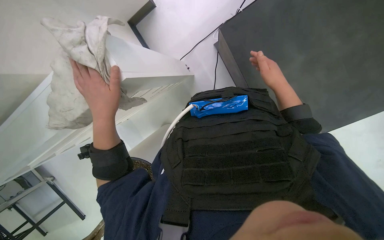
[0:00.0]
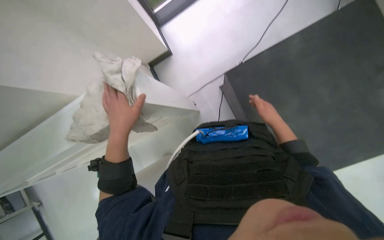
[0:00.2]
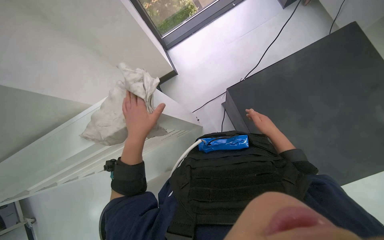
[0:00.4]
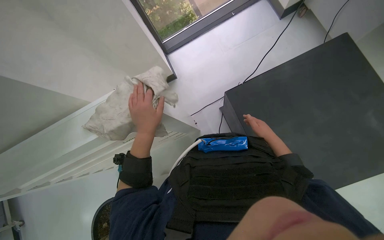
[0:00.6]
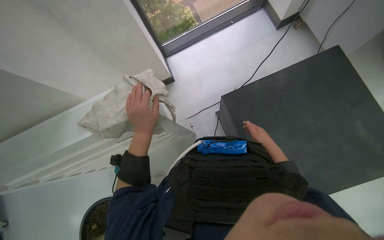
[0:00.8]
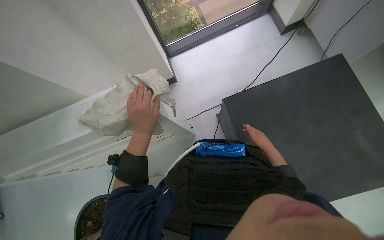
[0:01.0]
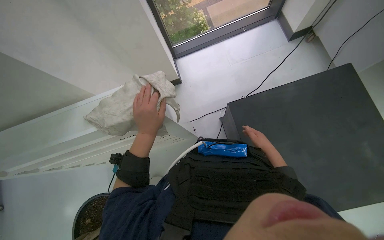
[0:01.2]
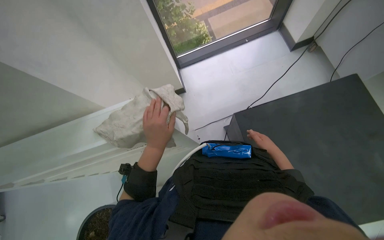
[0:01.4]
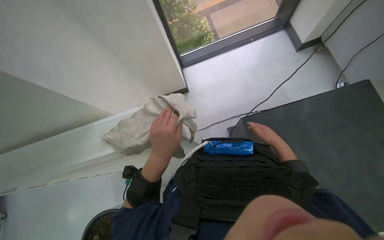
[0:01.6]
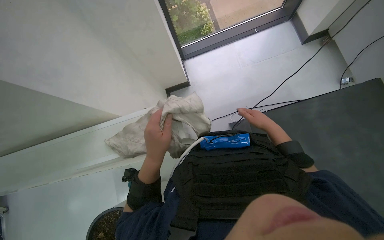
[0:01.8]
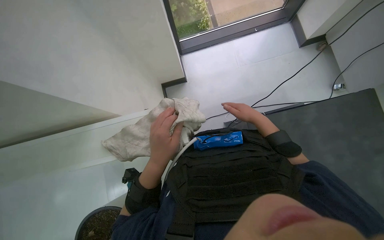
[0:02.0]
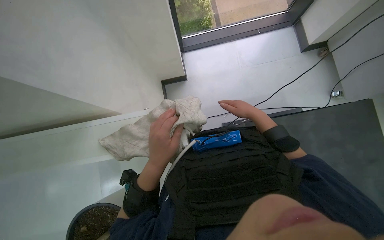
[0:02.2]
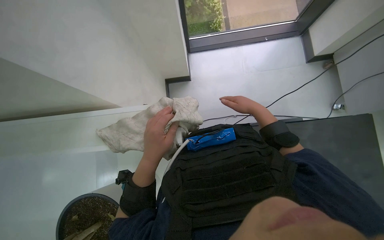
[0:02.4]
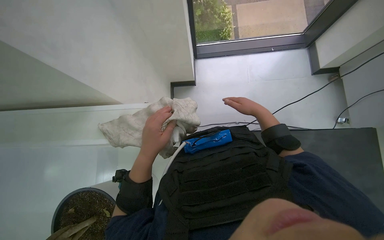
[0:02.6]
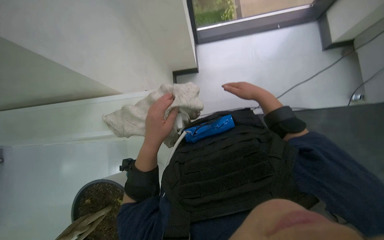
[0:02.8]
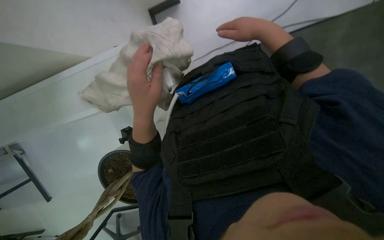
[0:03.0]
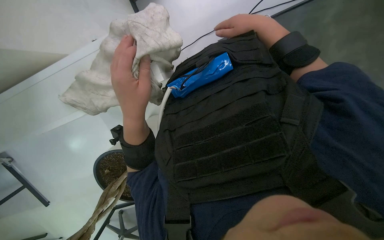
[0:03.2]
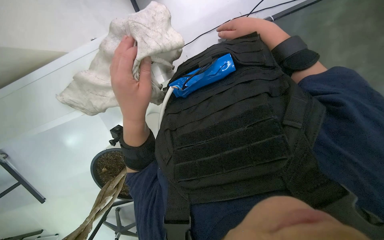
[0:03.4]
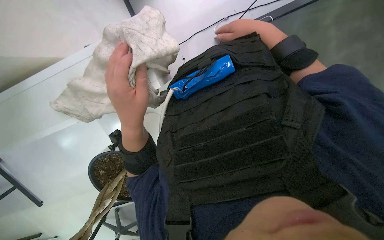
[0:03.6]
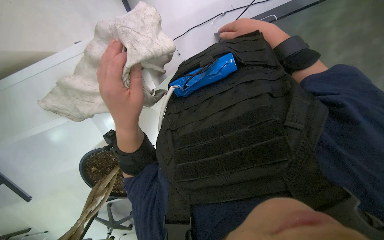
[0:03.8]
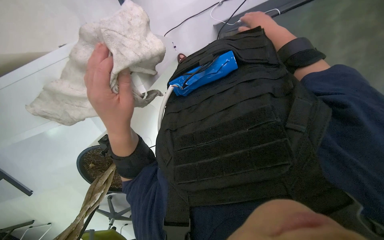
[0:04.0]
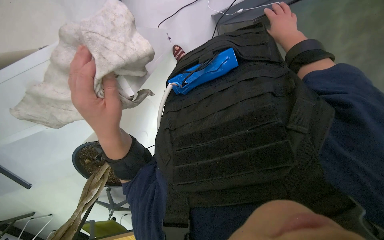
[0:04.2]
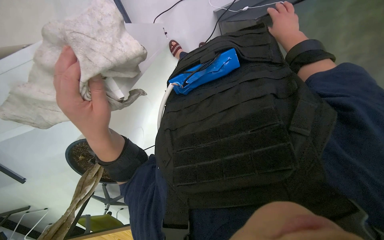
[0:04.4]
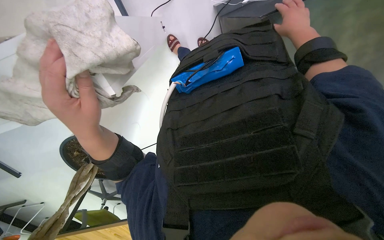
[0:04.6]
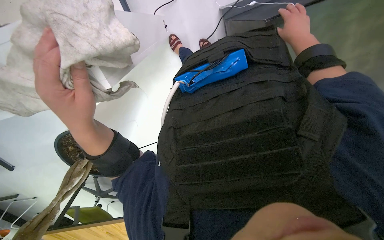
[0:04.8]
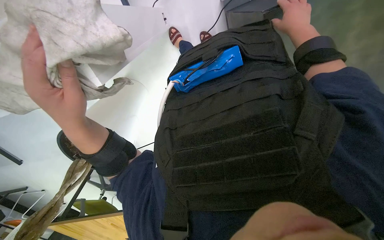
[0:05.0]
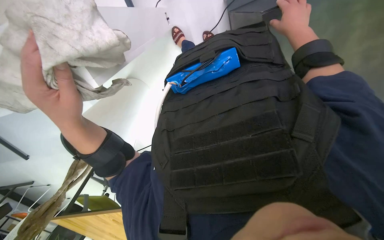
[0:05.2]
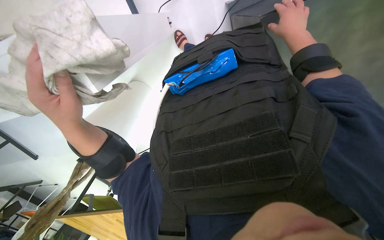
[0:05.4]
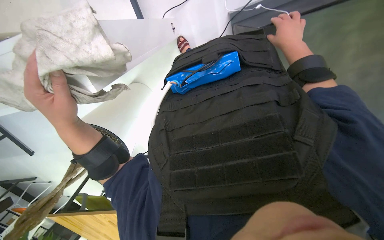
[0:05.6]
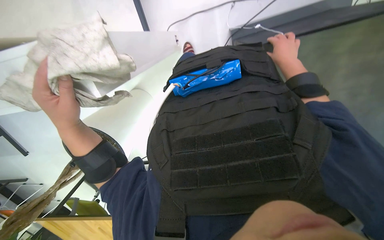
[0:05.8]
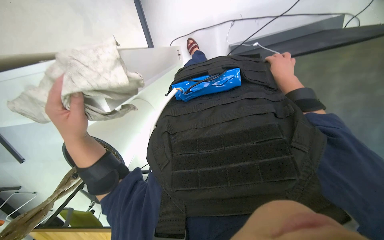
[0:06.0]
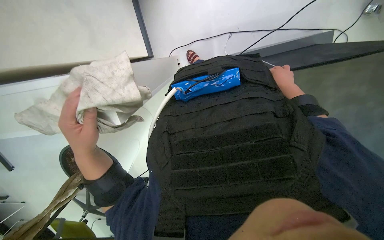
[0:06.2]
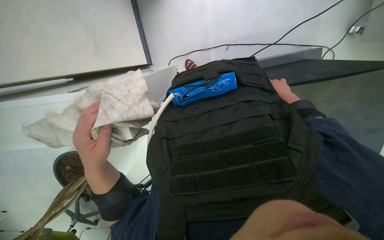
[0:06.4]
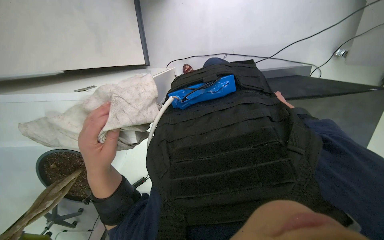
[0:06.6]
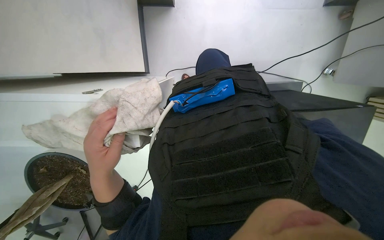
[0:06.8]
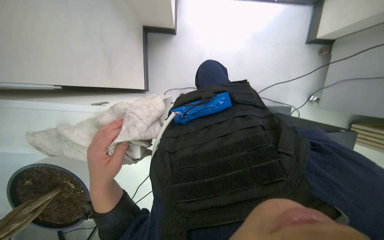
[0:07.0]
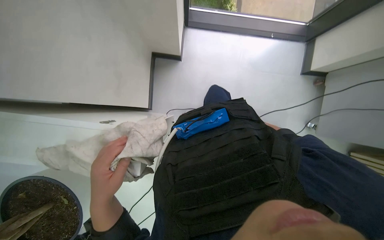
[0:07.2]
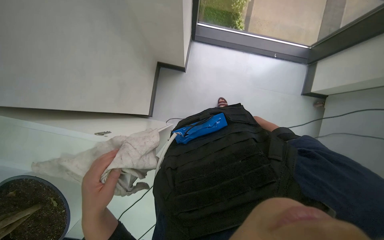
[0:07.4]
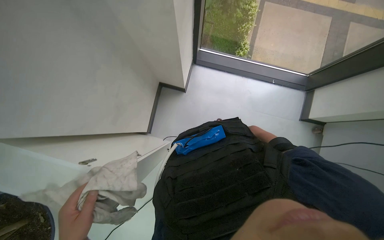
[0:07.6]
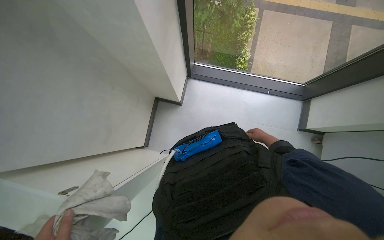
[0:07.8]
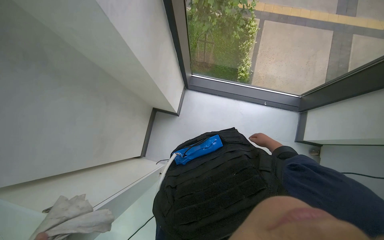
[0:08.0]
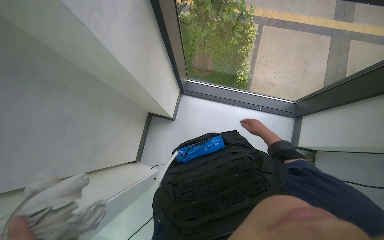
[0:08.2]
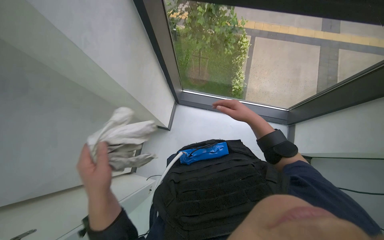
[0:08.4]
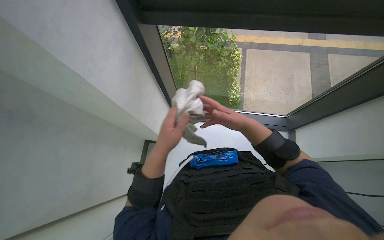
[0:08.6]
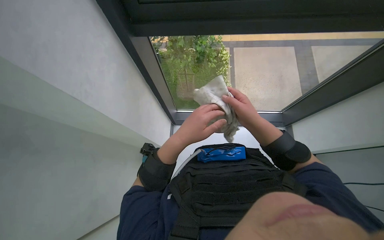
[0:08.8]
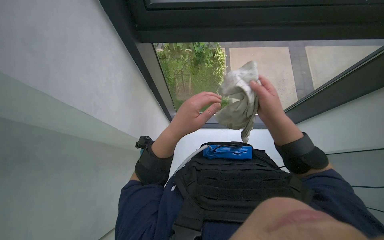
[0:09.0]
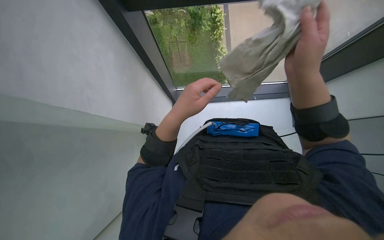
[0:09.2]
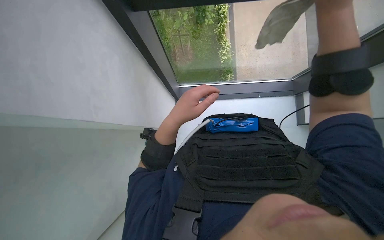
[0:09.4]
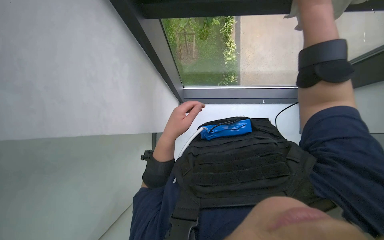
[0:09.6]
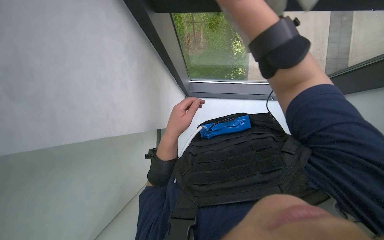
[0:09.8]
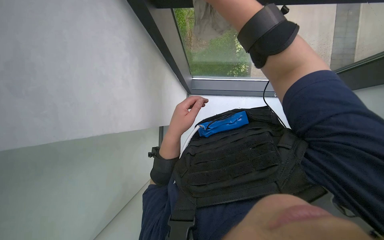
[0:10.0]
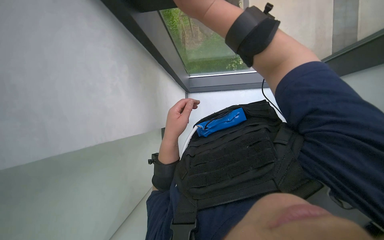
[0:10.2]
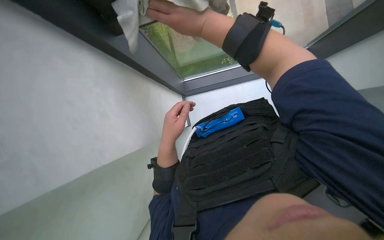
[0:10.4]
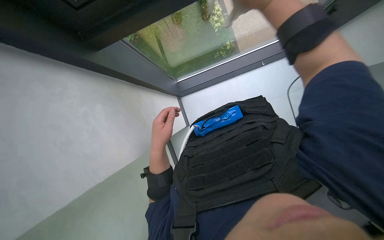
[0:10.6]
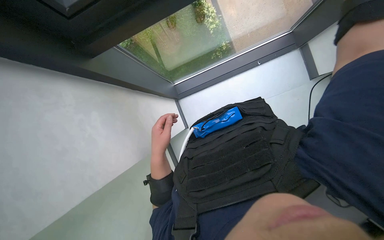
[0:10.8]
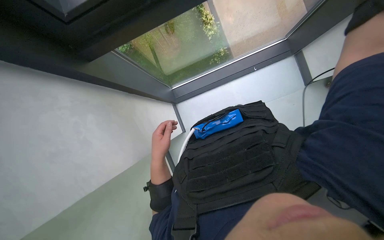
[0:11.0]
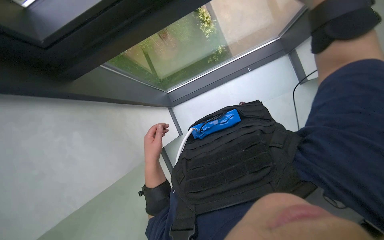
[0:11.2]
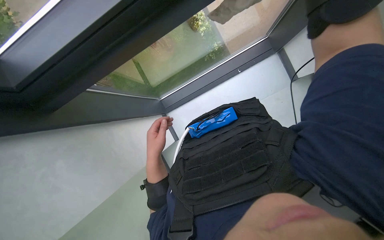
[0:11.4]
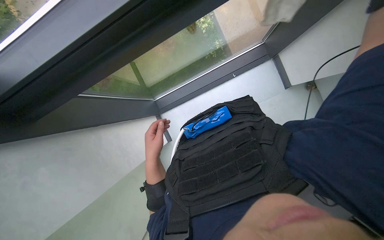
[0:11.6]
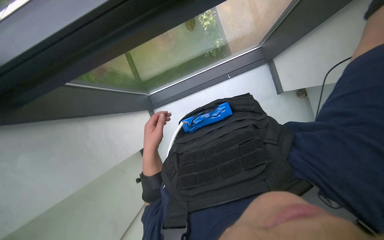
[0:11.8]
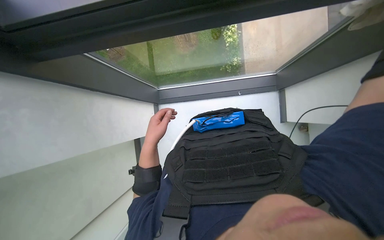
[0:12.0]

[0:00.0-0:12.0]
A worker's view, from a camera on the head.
Job: wiping surfaces.
The whole recording: Wiping various surfaces. The worker wipes various surfaces including a black table, a white shelf, and a window.
0:00.0 to 0:01.6: The view tips upward by roughly 25 degrees.
0:01.6 to 0:03.0: The view tilts about 25 degrees downward. The right hand goes roughly 20 cm up the picture and to the left.
0:03.0 to 0:04.4: The view tilts approximately 15 degrees downward. The right hand moves farther from the camera and to the right, roughly 30 cm.
0:06.0 to 0:07.6: The camera pitches upward, by roughly 40 degrees.
0:07.6 to 0:09.0: The camera pitches upward, by approximately 15 degrees. The right hand moves nearer to the camera, up the picture and to the left, some 40 cm.
0:09.0 to 0:10.4: The scene turns approximately 30 degrees counterclockwise in the picture.
0:10.4 to 0:12.0: The left hand travels farther from the camera by some 10 cm.

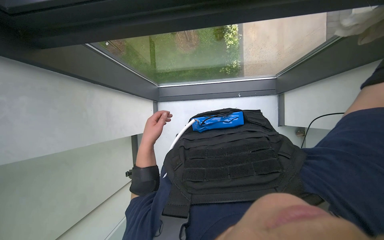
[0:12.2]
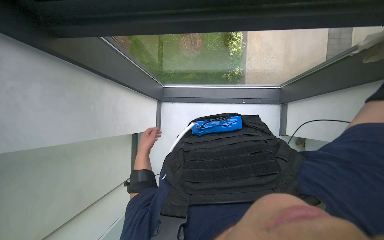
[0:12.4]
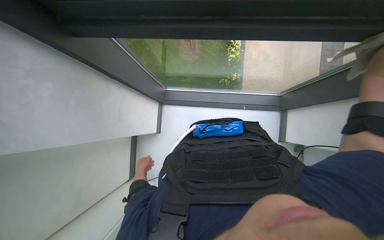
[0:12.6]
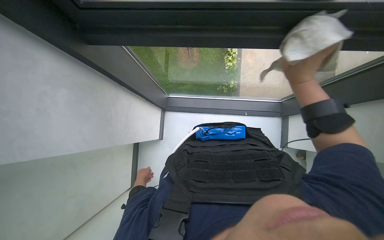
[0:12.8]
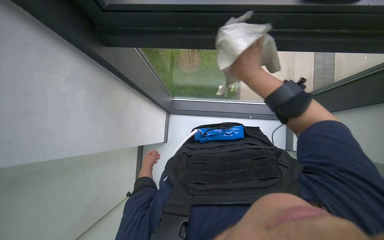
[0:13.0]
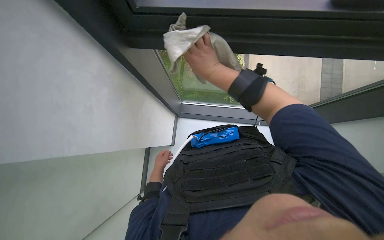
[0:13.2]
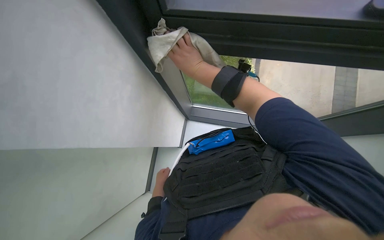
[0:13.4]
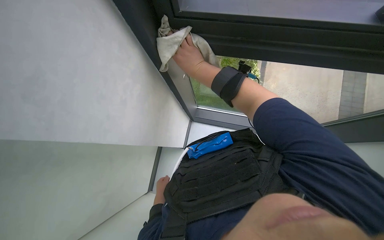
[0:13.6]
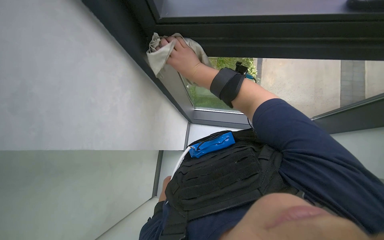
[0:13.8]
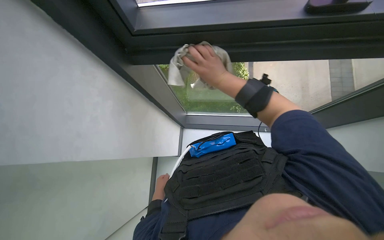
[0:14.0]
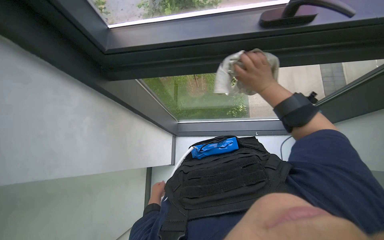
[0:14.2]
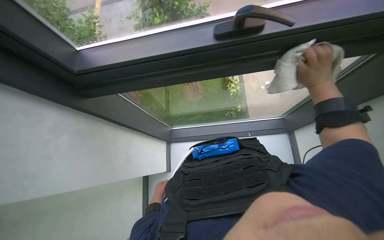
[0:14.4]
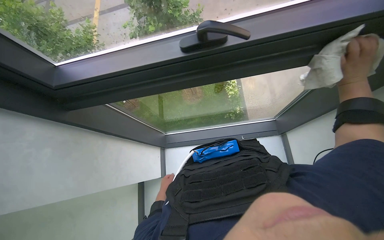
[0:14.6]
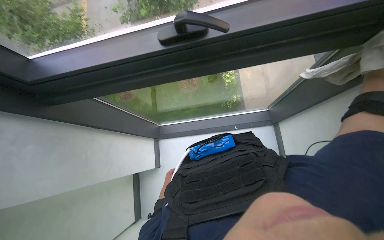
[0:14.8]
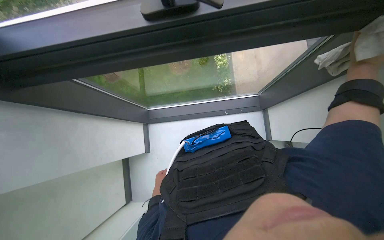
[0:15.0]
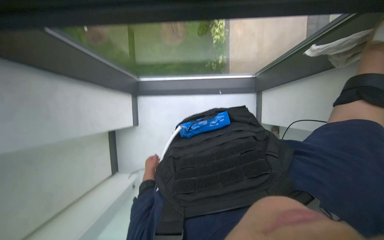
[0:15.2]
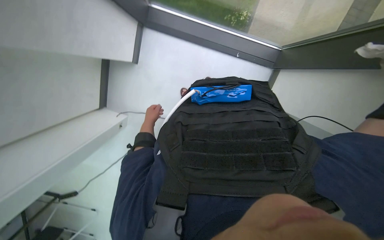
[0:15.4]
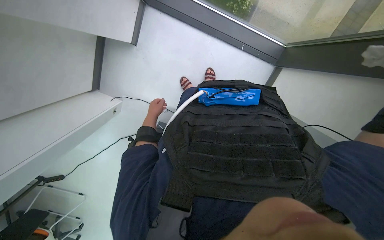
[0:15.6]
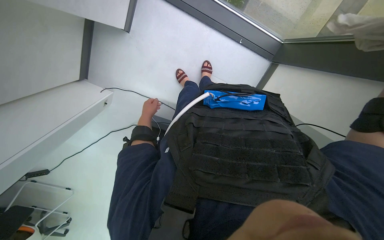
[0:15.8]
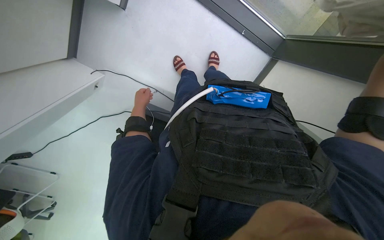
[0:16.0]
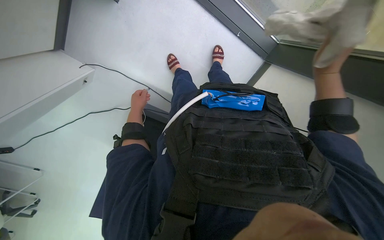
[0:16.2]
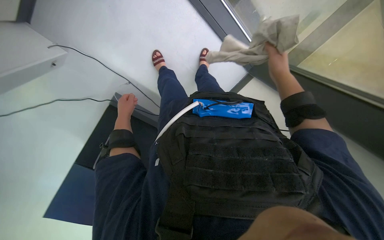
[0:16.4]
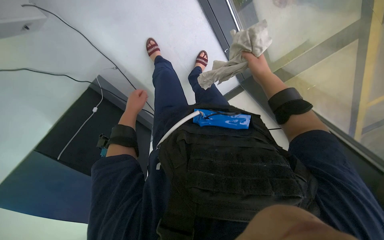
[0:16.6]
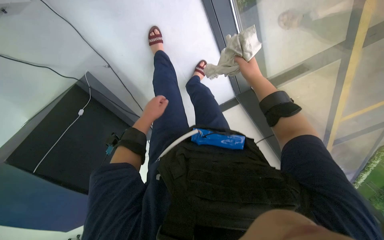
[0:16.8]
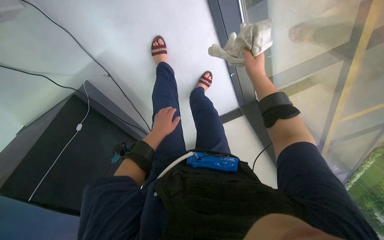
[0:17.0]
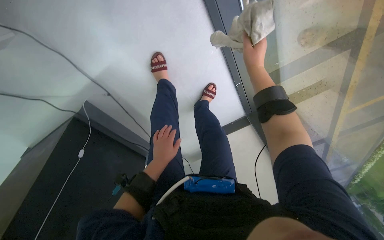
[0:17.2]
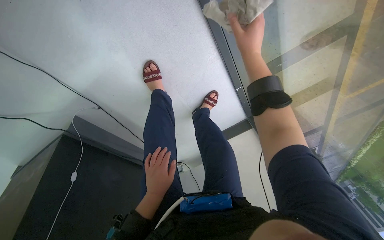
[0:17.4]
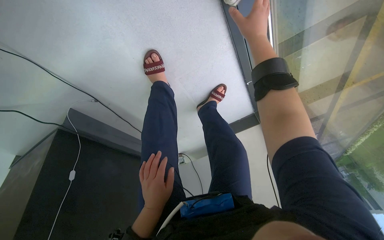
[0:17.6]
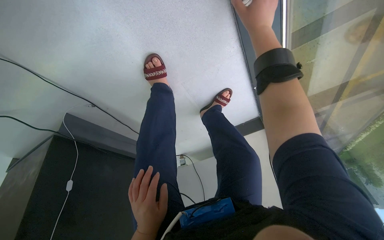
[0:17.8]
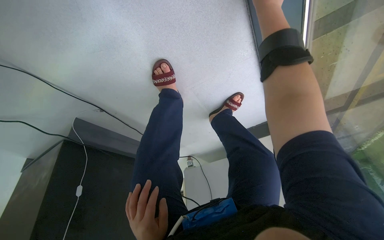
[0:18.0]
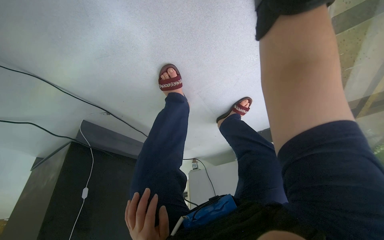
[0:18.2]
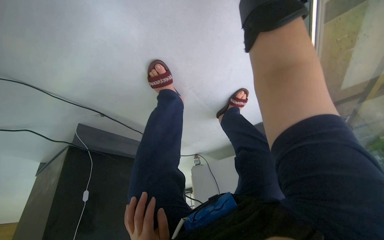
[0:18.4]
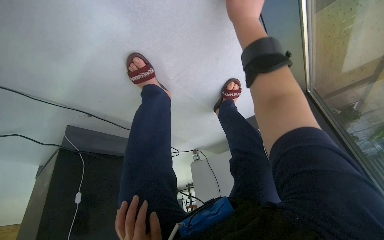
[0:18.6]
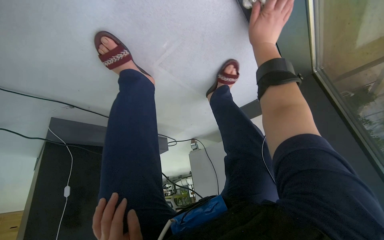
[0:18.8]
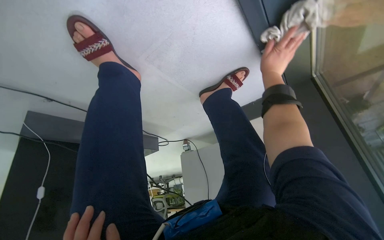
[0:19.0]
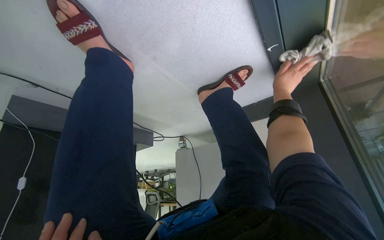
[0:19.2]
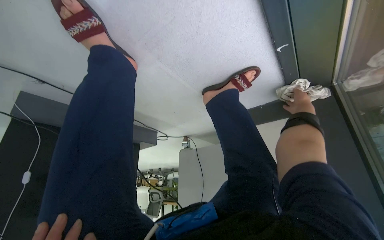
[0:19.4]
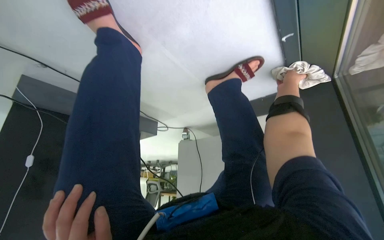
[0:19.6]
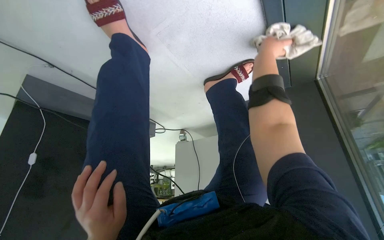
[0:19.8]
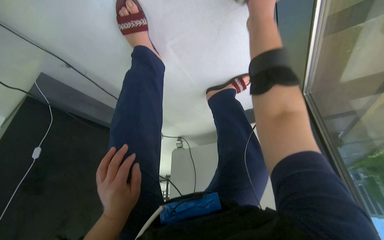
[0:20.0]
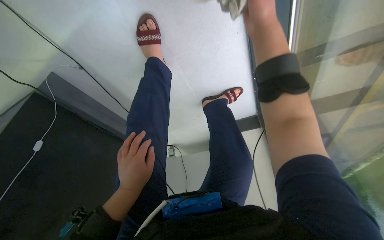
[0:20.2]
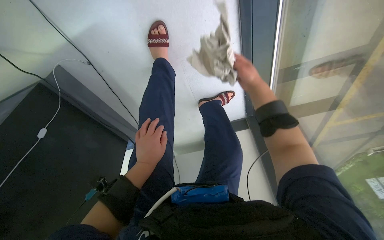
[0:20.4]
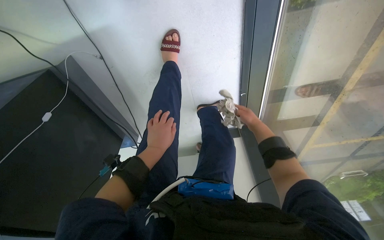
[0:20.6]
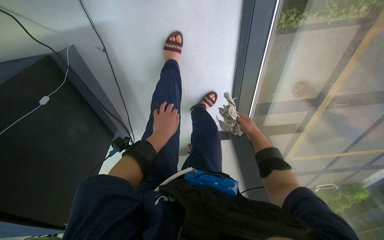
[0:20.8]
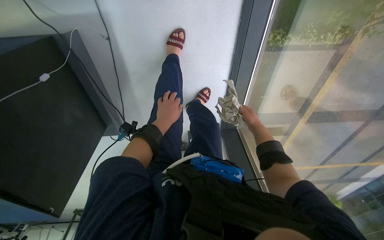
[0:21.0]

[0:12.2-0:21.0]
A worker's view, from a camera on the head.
Job: wiping surfaces.
The whole recording: Wiping various surfaces. The worker wipes various surfaces including a black table, a white shelf, and a window.
0:12.2 to 0:13.6: The left hand is displaced down the picture and farther from the camera by some 20 cm.
0:13.6 to 0:15.2: The view tilts about 20 degrees downward.
0:15.2 to 0:16.6: The view swings roughly 35 degrees to the right. The view tilts some 25 degrees downward. The scene turns some 45 degrees clockwise in the picture.
0:16.6 to 0:18.0: The camera travels some 50 cm.
0:18.0 to 0:19.6: The camera pitches downward, by some 15 degrees.
0:19.6 to 0:21.0: The camera is carried about 60 cm. The camera is aimed roughly 30 degrees further to the right. The camera pitches upward, by roughly 25 degrees.
